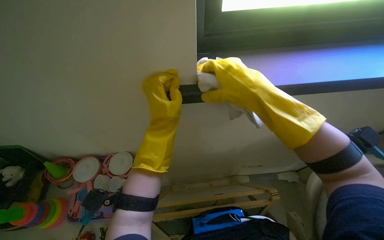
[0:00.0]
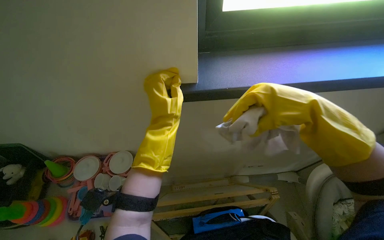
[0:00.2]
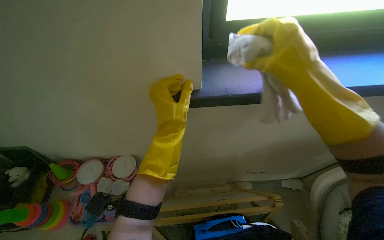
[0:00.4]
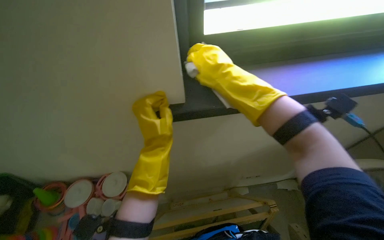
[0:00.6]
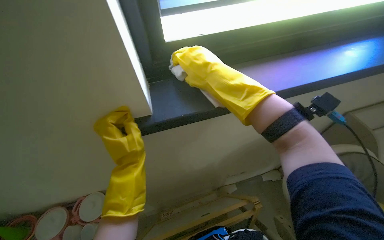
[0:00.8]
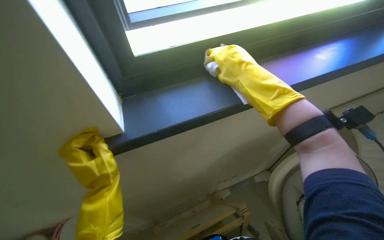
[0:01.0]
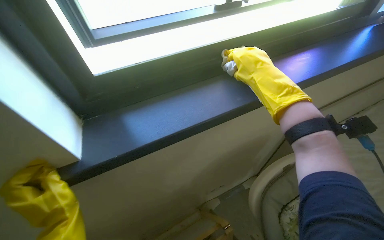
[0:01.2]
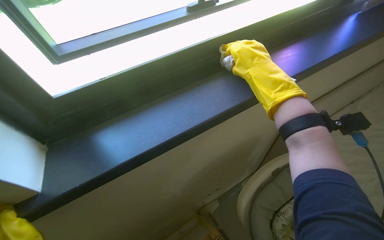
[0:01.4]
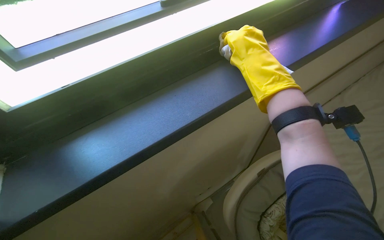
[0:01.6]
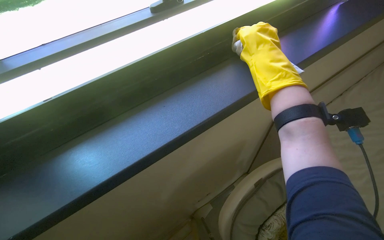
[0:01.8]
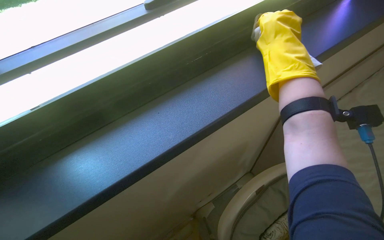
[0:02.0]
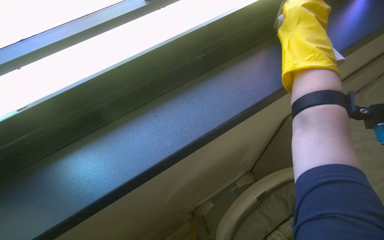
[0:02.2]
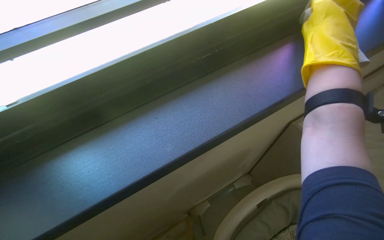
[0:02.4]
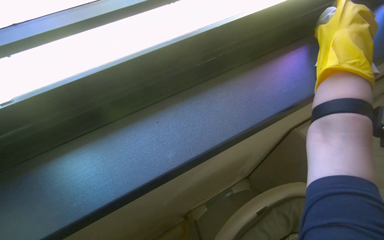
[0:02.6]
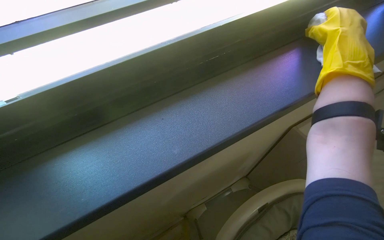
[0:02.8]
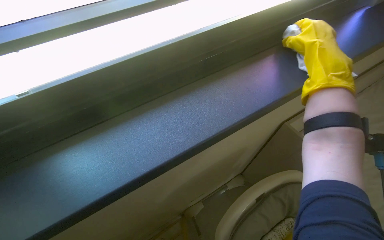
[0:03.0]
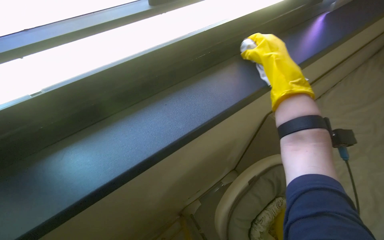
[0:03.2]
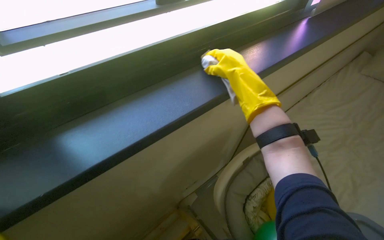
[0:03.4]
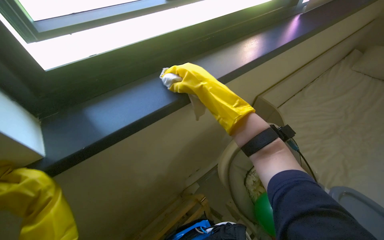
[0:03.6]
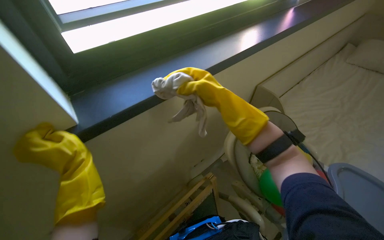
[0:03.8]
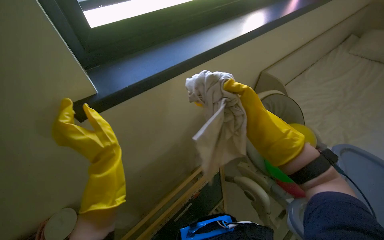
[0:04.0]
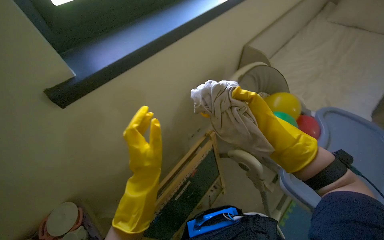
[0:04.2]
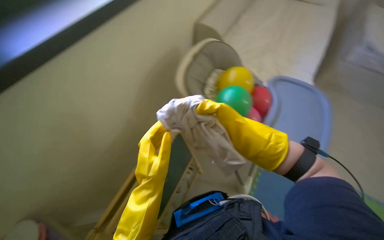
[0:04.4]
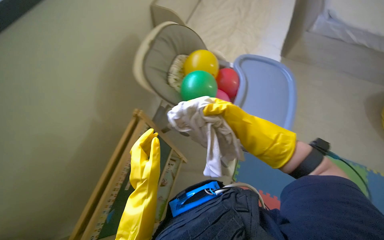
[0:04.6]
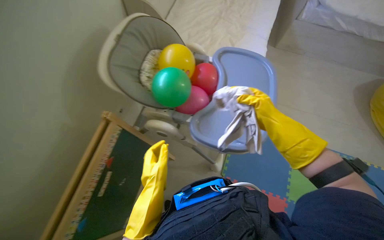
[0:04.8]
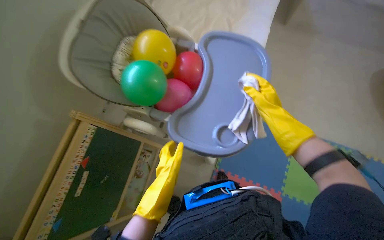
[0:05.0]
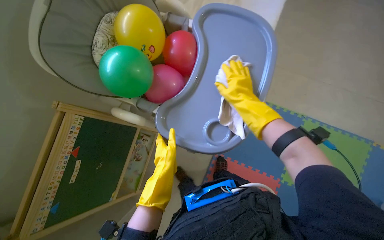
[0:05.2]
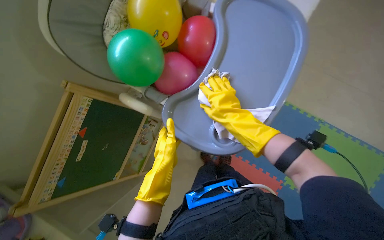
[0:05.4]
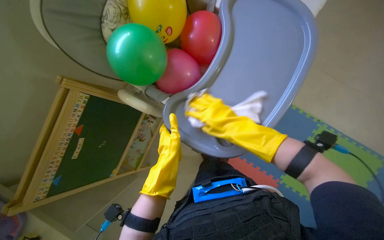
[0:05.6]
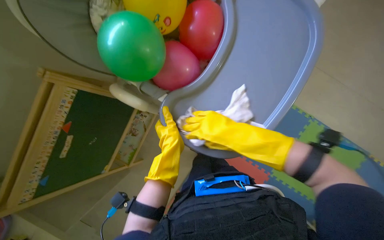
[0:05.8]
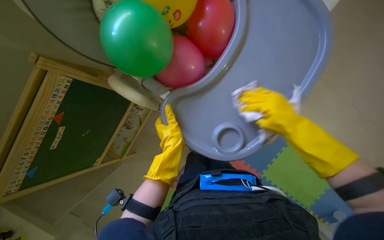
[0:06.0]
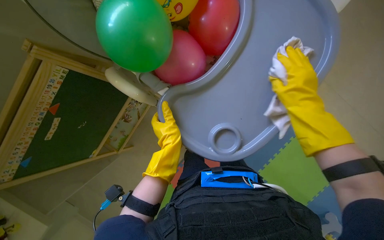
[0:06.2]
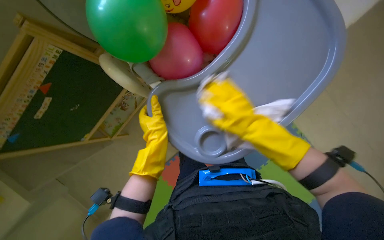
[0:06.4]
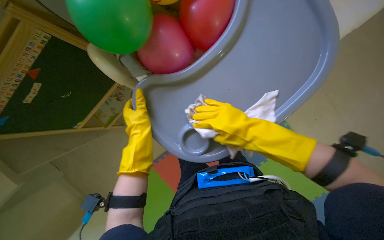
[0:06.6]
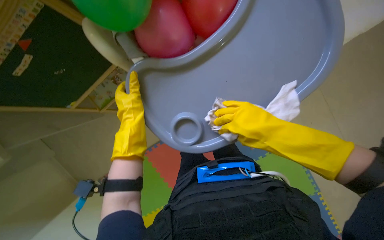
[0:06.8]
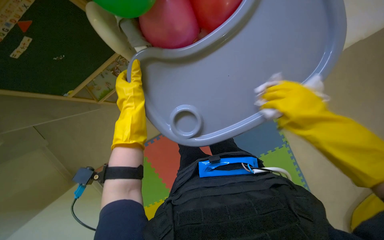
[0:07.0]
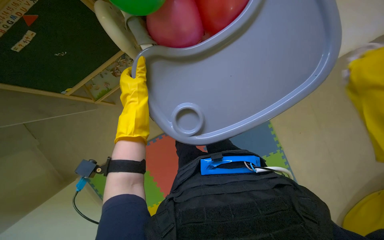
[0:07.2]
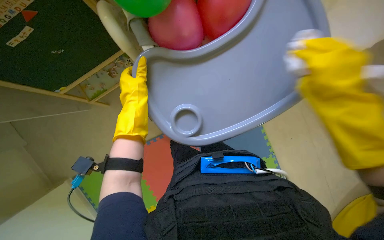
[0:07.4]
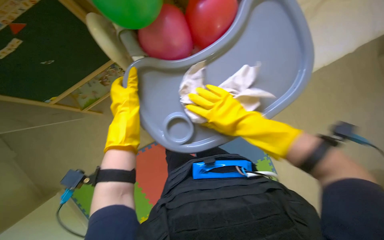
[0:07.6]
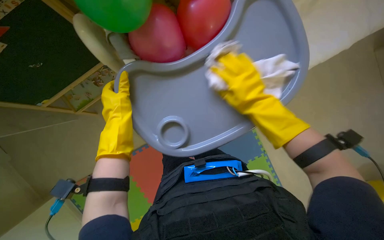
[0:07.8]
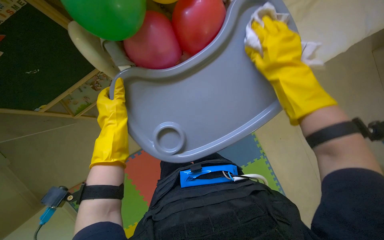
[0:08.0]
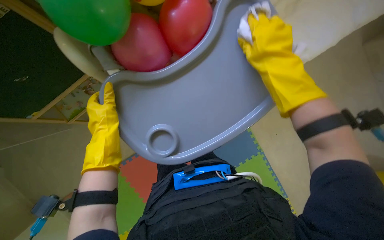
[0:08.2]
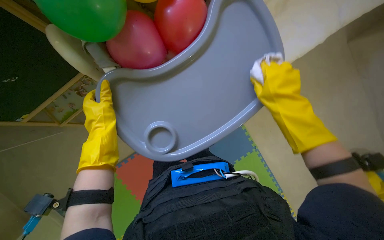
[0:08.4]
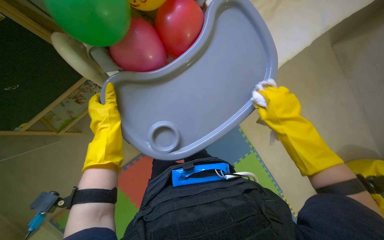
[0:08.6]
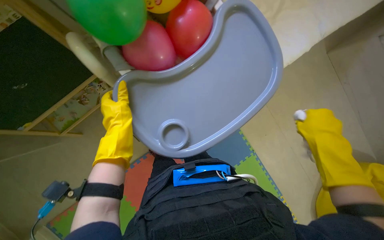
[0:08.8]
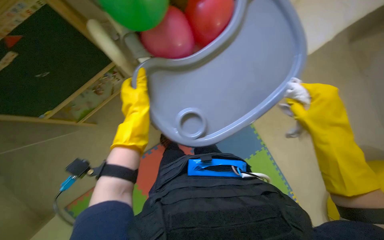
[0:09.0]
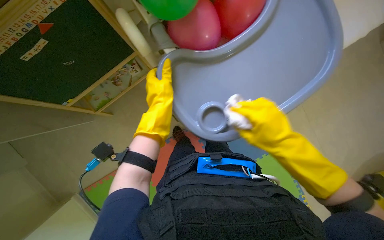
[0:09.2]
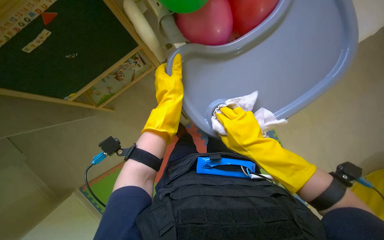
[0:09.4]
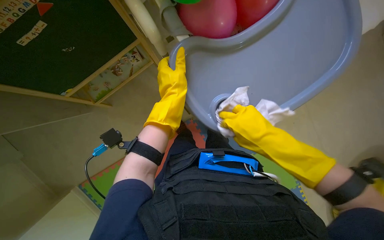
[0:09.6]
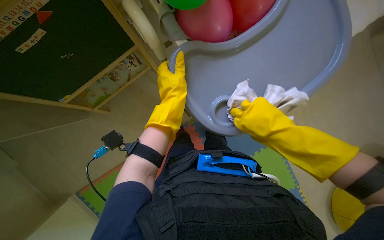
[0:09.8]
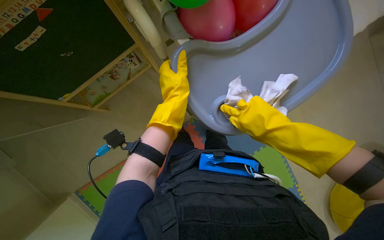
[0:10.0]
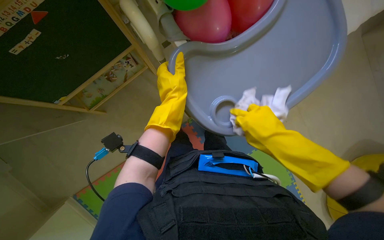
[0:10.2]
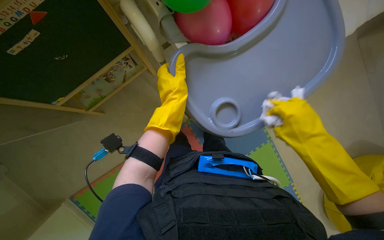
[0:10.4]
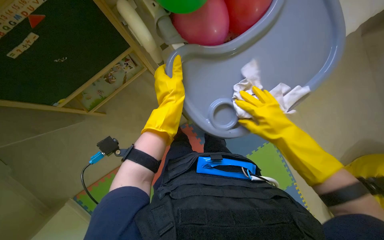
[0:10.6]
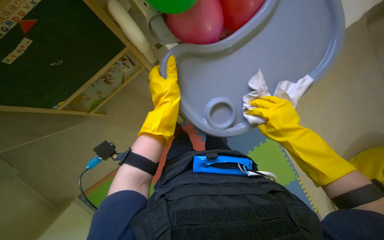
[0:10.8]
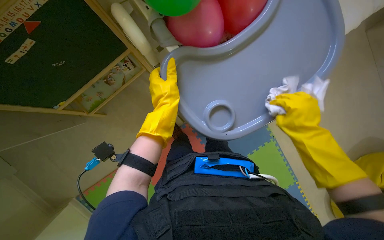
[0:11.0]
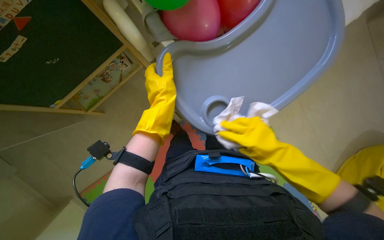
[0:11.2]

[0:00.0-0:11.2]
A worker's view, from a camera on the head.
Job: cleaning windows.
The whole recording: Wiping window frame. Wipes the window frame with a cloth.
0:00.0 to 0:01.6: The head rotates roughly 25 degrees to the right. The right hand is displaced up the picture by roughly 15 cm.
0:01.6 to 0:03.2: The right hand reaches approximately 15 cm to the right, then returns.
0:03.2 to 0:04.8: The wearer looks some 35 degrees further to the right. The wearer looks some 20 degrees further downward.
0:04.8 to 0:06.4: The view tilts approximately 30 degrees downward. The right hand swings left and right, approximately 15 cm each way, with 2 reversals. Meanwhile the left hand travels farther from the camera and up the picture by some 15 cm.
0:08.0 to 0:09.6: The left hand goes roughly 10 cm to the right. Meanwhile the right hand goes about 20 cm down the picture, and reaches about 15 cm to the right, then returns.

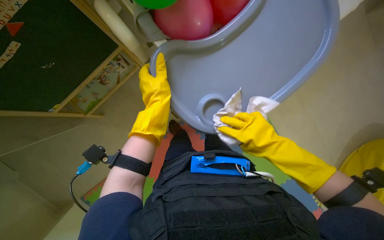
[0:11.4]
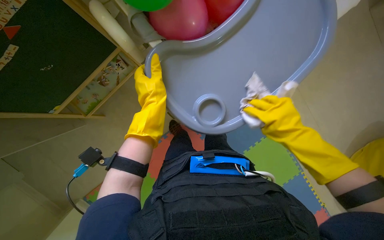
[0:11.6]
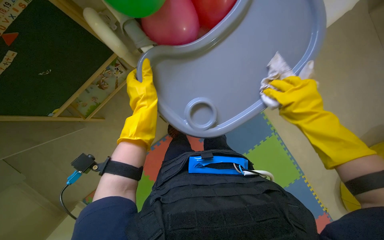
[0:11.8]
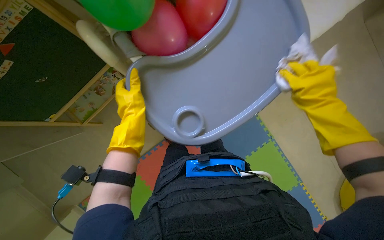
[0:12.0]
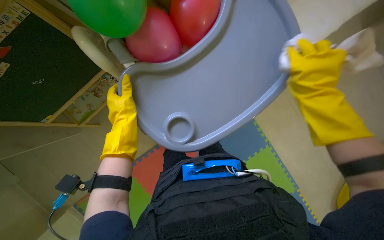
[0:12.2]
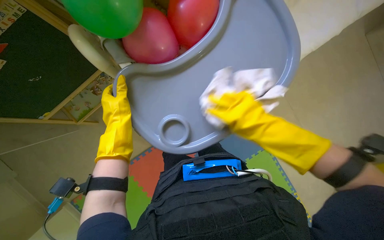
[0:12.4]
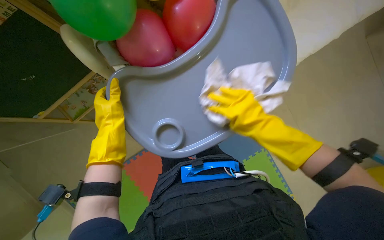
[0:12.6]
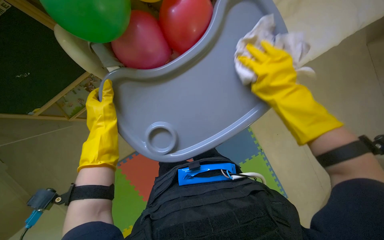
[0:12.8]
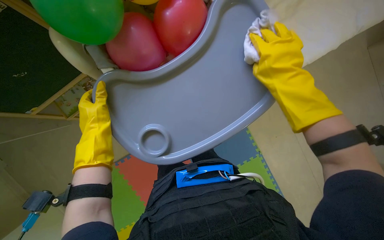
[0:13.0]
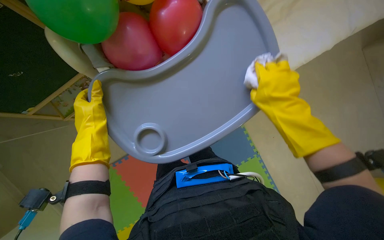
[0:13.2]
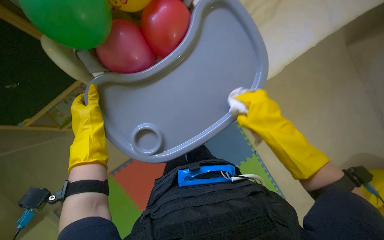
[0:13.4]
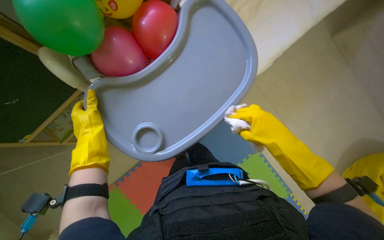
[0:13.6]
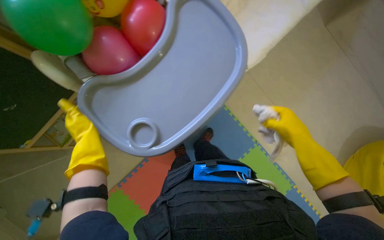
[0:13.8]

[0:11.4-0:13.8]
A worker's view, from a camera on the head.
Job: cleaning windows.
The whole recording: Wiping window frame. Wipes the window frame with a cloth.
0:11.4 to 0:12.6: The right hand goes to the right and returns, roughly 15 cm each way.
0:12.6 to 0:13.8: The right hand is displaced to the right by approximately 20 cm.

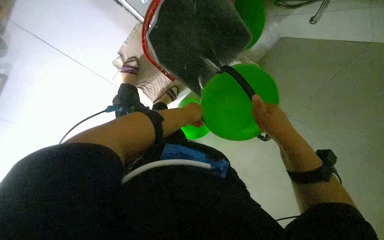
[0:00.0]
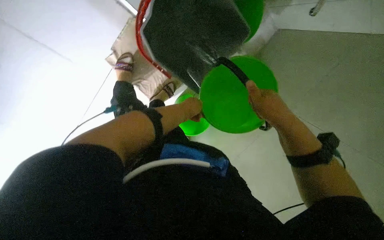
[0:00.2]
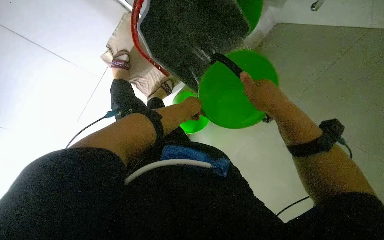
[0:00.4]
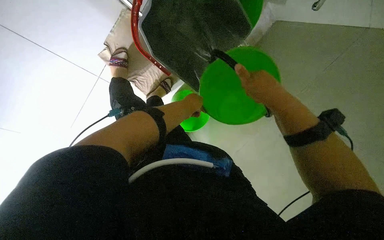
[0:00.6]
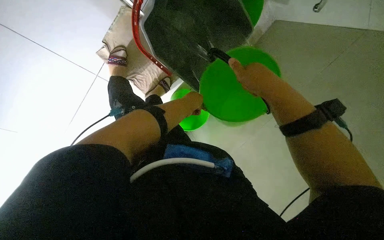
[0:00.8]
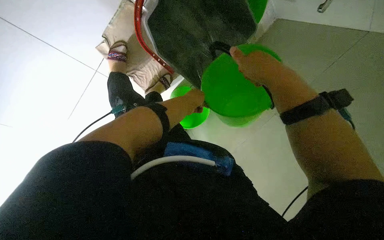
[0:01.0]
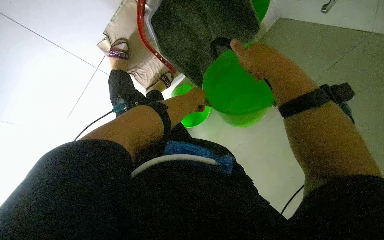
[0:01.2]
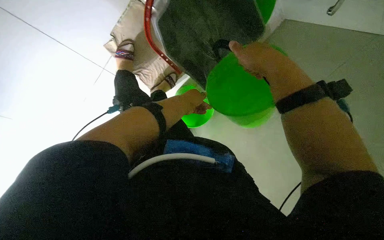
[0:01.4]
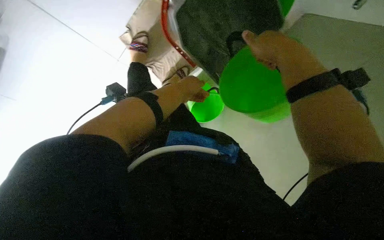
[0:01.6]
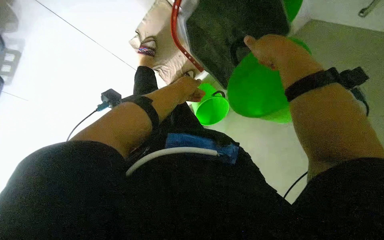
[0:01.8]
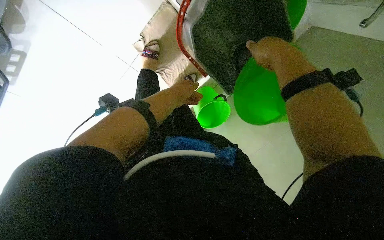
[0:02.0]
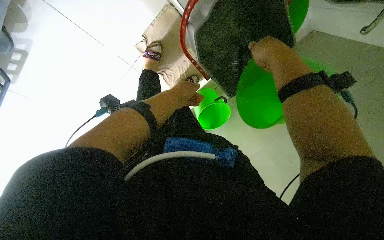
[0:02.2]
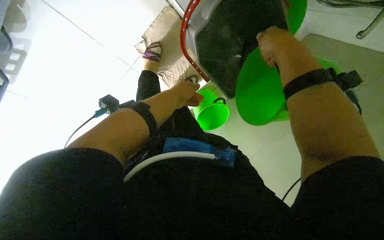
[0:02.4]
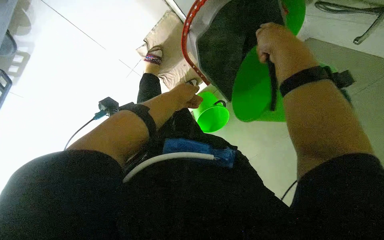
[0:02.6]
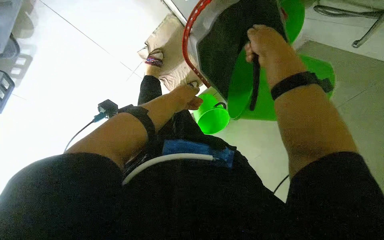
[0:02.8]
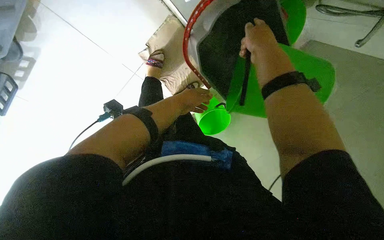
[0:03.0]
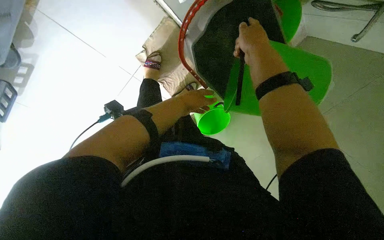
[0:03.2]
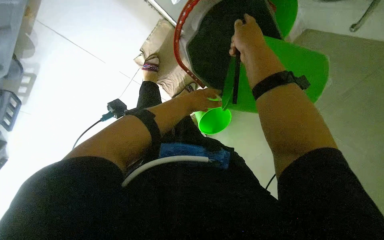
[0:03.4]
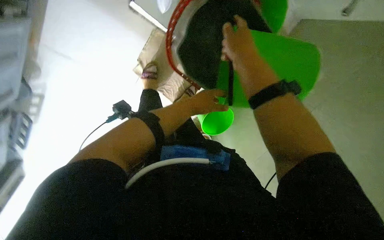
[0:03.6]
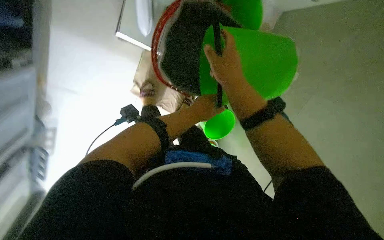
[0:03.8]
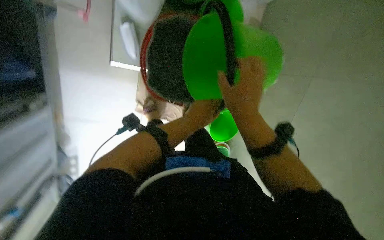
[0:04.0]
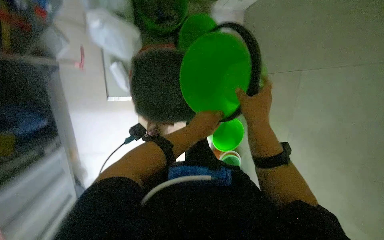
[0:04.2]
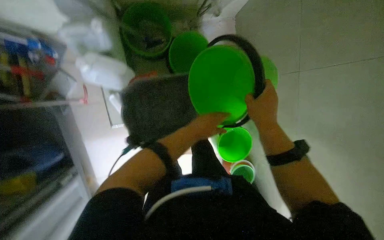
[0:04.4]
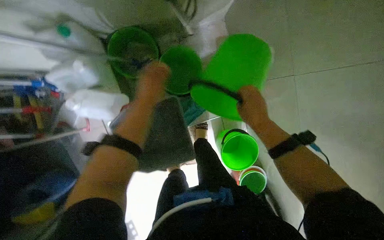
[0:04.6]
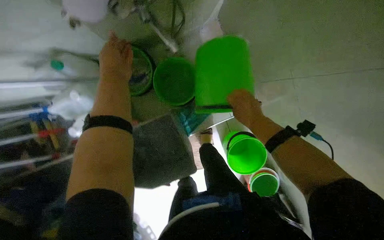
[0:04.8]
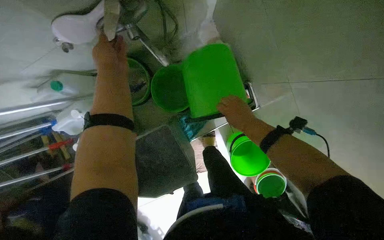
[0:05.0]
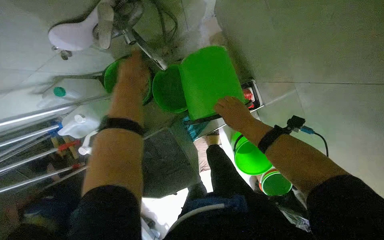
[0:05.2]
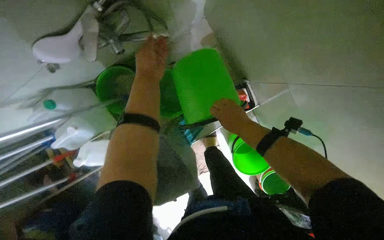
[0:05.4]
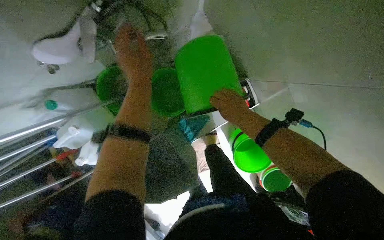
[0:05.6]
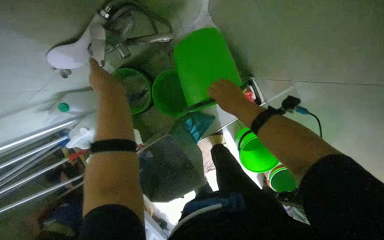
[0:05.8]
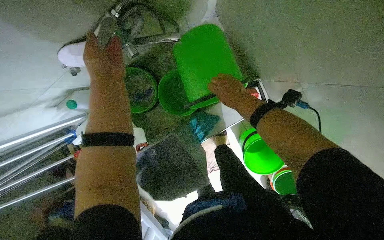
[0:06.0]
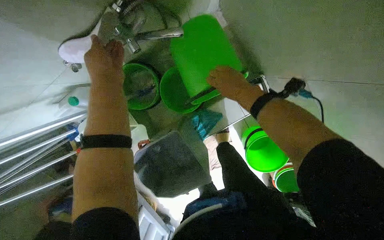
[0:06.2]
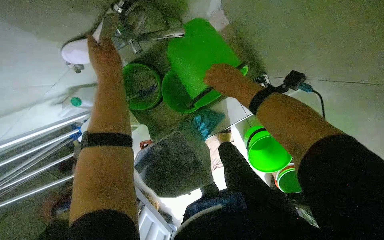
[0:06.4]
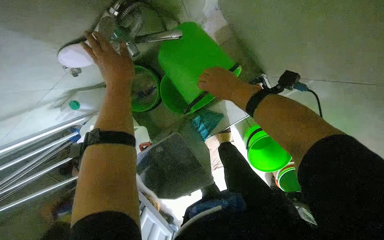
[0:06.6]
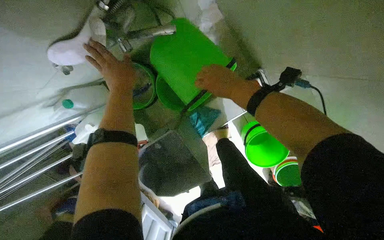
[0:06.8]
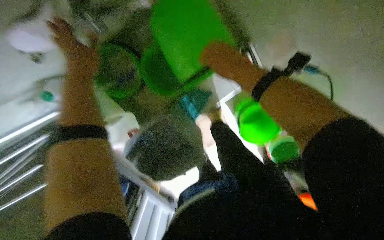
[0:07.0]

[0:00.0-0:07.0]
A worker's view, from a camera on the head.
Job: preparing cleaning supplies.
The whole recording: Preparing cleaning equipment. The worker rinses and empties the cleaning bucket, adds solution, and assembles the mop.
0:02.8 to 0:04.2: Everything in view rotates roughly 45 degrees counterclockwise.
0:04.2 to 0:05.6: The scene rotates counterclockwise by roughly 35 degrees.
0:05.6 to 0:07.0: The left hand is displaced to the left by roughly 15 cm.
